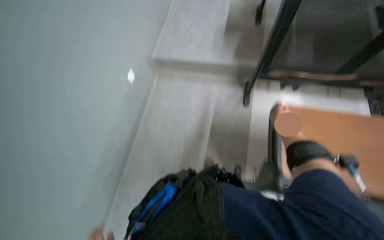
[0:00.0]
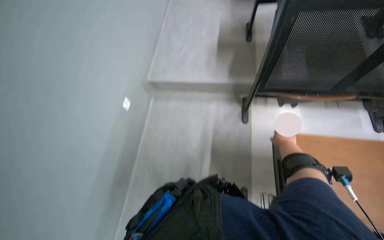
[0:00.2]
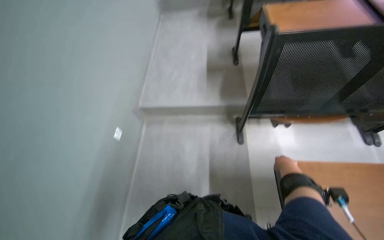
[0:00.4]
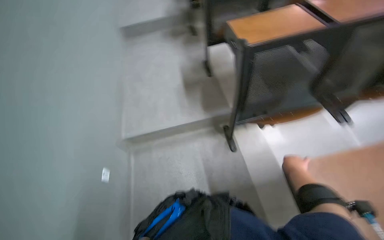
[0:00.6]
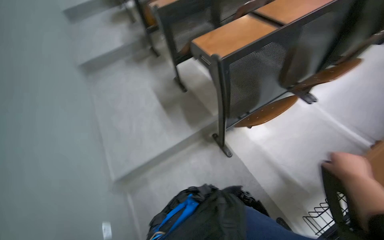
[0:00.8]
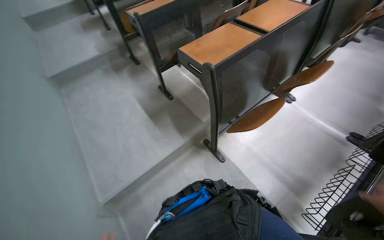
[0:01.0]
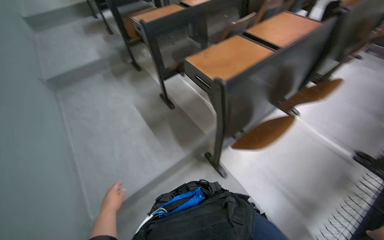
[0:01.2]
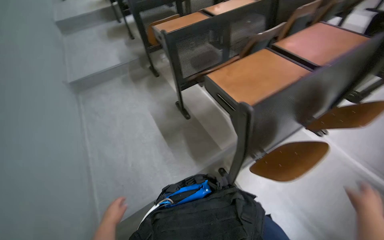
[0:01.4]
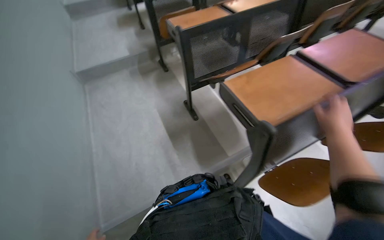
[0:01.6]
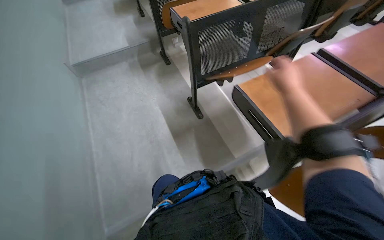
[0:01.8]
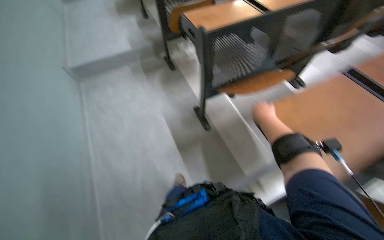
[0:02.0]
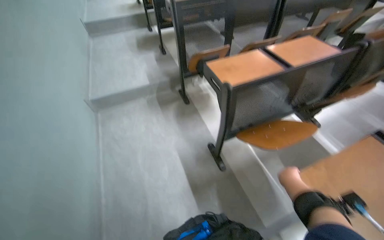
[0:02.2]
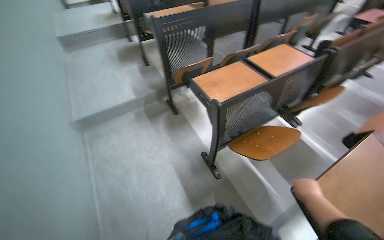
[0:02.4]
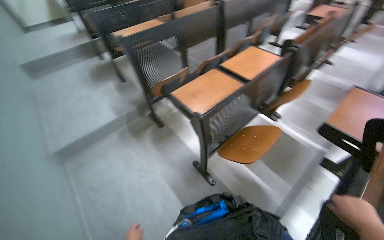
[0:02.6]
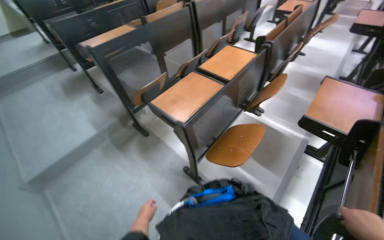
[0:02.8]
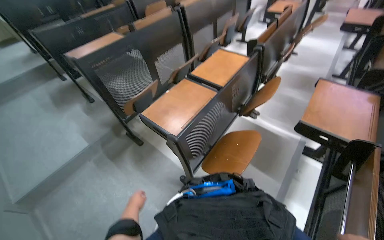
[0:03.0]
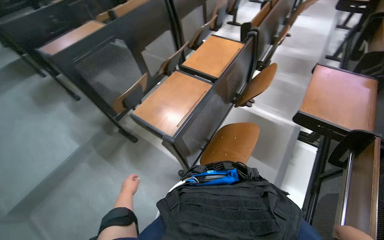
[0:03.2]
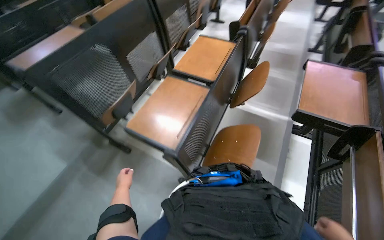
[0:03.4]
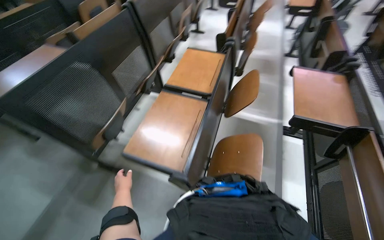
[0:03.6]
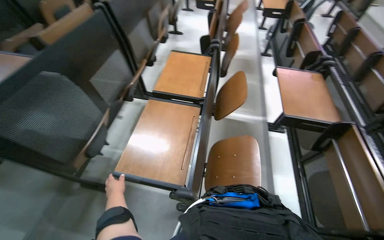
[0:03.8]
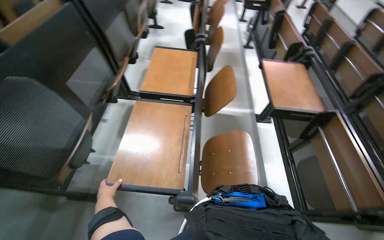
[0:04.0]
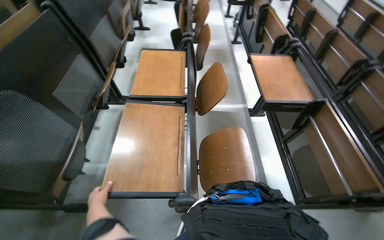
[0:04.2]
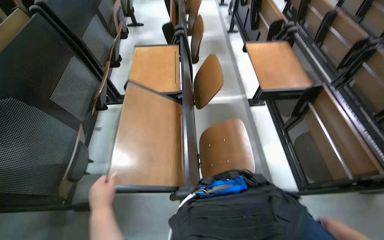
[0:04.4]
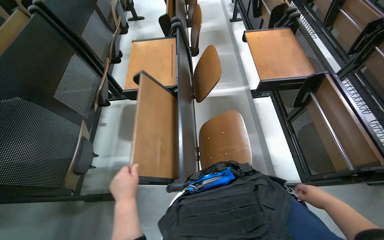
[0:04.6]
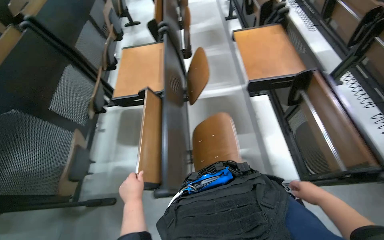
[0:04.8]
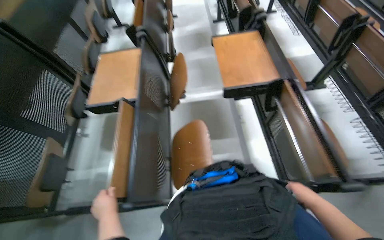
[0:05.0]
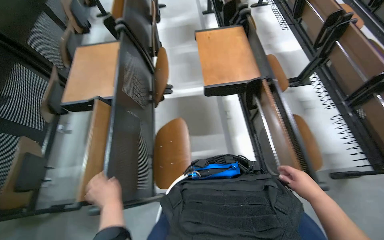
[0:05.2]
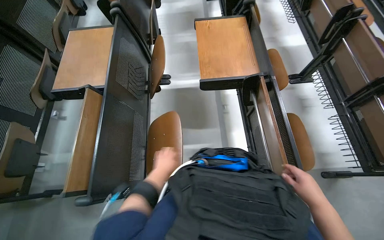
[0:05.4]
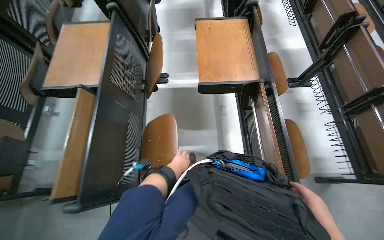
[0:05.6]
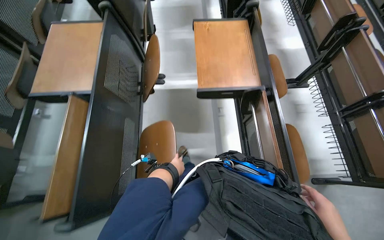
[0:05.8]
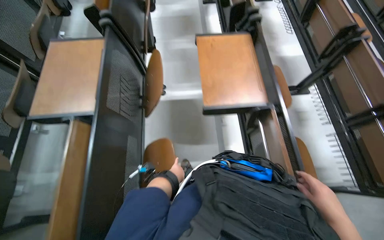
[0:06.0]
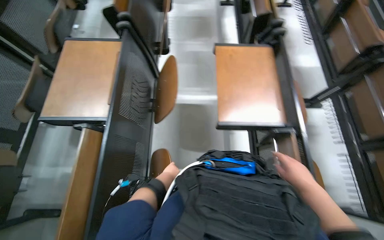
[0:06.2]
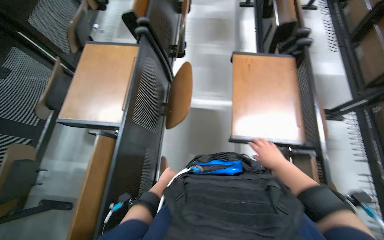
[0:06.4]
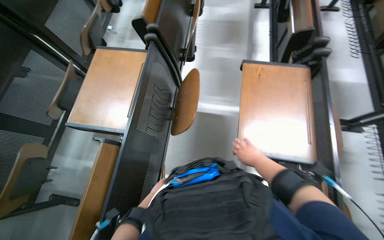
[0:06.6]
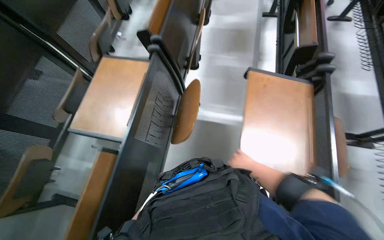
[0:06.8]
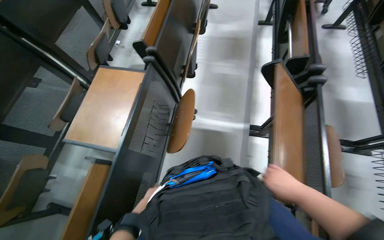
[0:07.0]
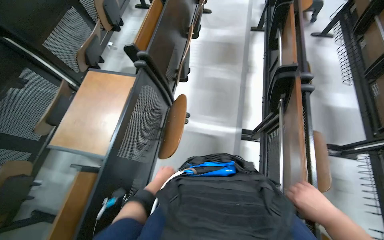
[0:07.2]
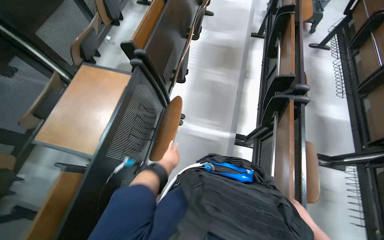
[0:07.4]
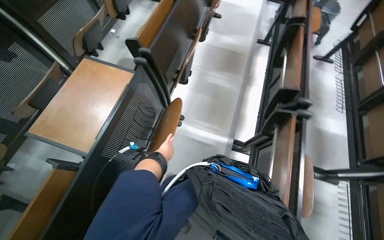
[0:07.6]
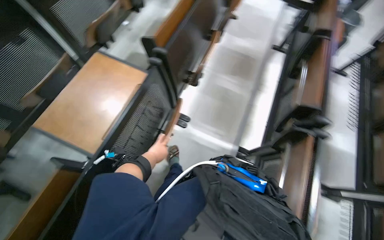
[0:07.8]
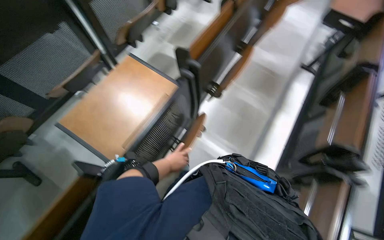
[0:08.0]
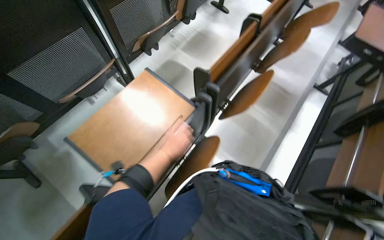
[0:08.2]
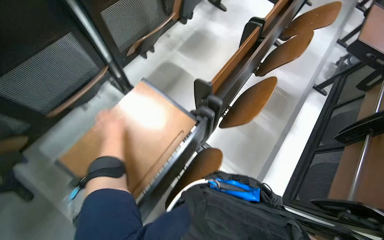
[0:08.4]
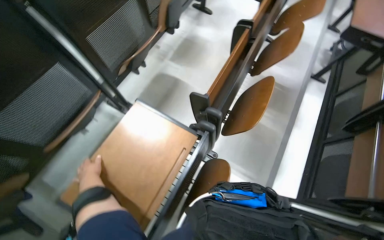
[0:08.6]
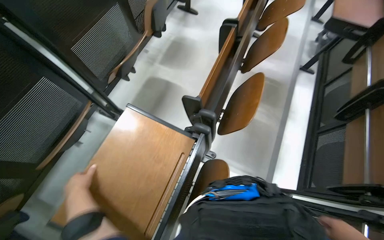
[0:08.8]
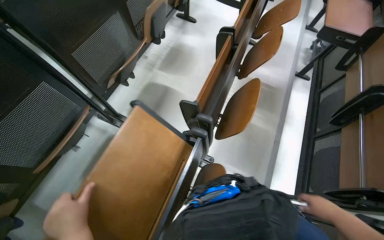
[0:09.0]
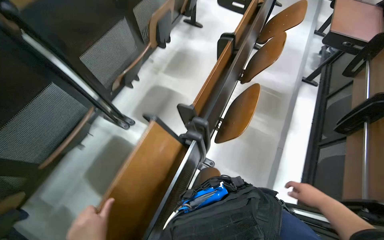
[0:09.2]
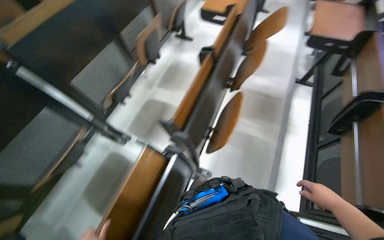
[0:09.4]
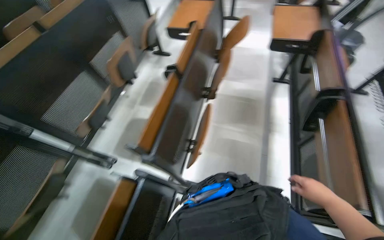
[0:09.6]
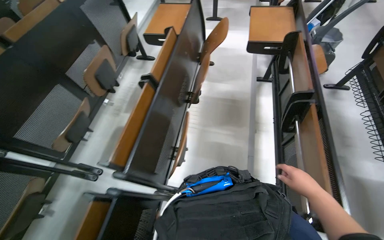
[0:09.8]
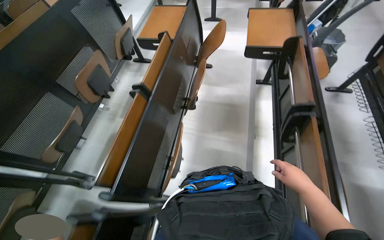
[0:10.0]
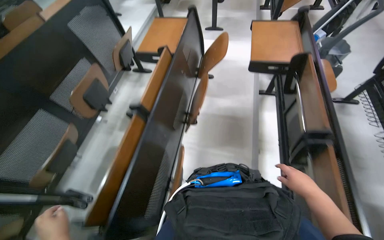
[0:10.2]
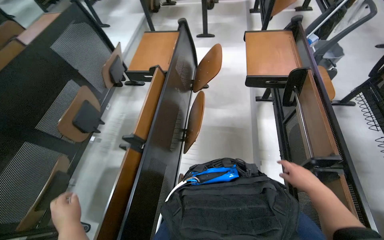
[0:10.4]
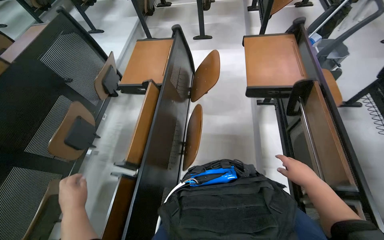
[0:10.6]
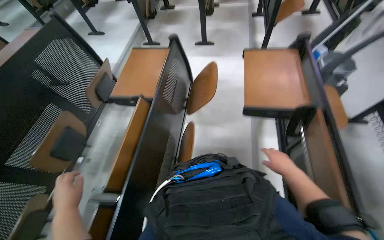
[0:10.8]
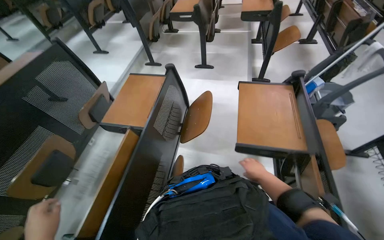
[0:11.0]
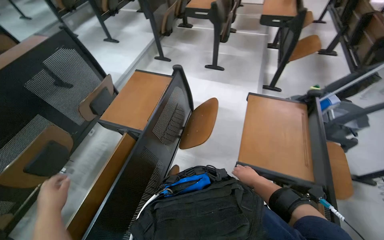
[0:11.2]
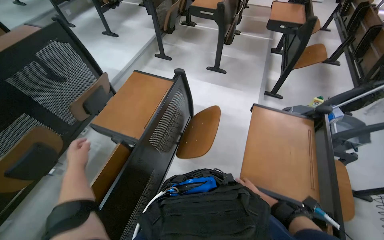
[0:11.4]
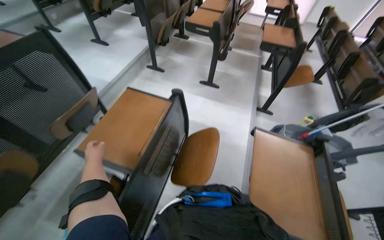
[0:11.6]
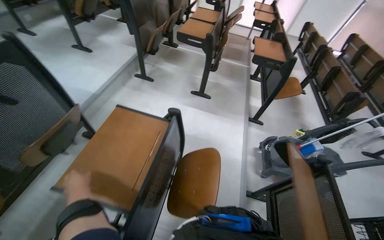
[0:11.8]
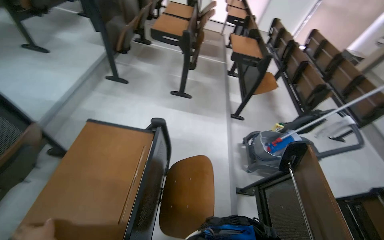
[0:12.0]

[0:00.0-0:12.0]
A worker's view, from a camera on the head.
Job: organizing items.
The whole recording: Folding down classroom desks. The worker walks through the classroom and folds down the desks.
0:00.0 to 0:01.6: The camera is carried roughly 50 cm. The wearer's head swings some 25 degrees to the right. The view tips upward by approximately 20 degrees.
0:01.6 to 0:03.0: The wearer moves about 70 cm. The head turns to the right by some 25 degrees.
0:03.0 to 0:04.4: The head travels approximately 40 cm. The head turns to the right by about 40 degrees.
0:04.4 to 0:06.0: The camera is carried some 50 cm.
0:06.0 to 0:07.6: The left hand moves up the picture, about 40 cm.
0:07.6 to 0:09.0: The camera is carried approximately 50 cm.
0:09.0 to 0:10.4: The wearer moves about 70 cm.
0:10.4 to 0:12.0: The camera is carried roughly 90 cm. The camera sweeps to the right, by about 15 degrees.

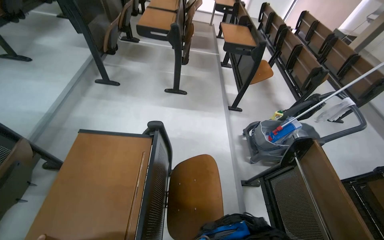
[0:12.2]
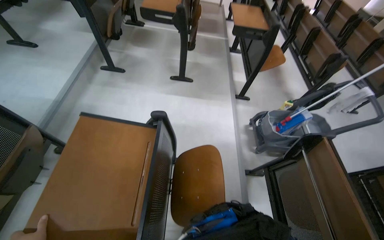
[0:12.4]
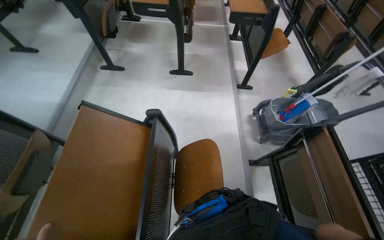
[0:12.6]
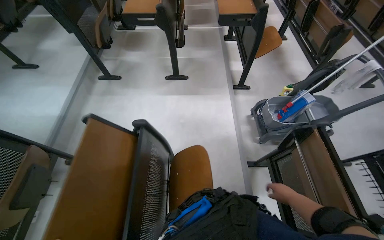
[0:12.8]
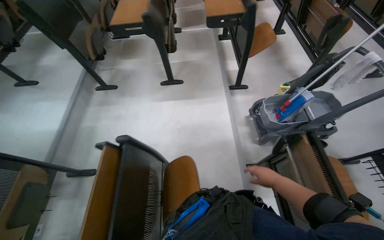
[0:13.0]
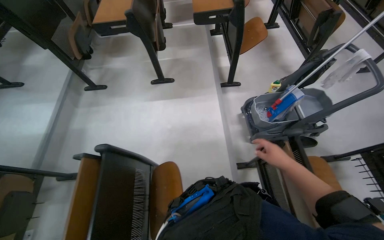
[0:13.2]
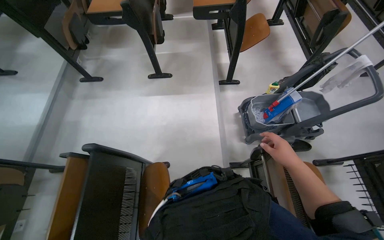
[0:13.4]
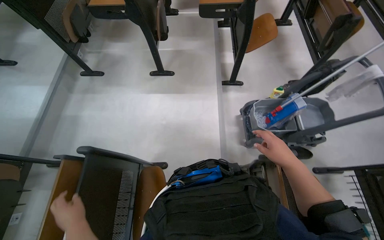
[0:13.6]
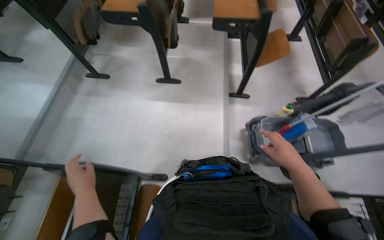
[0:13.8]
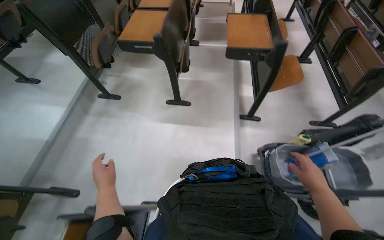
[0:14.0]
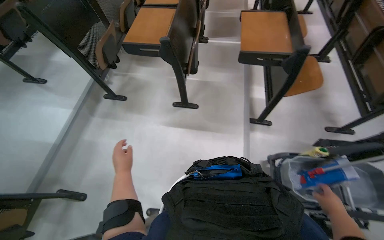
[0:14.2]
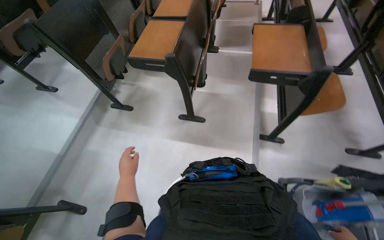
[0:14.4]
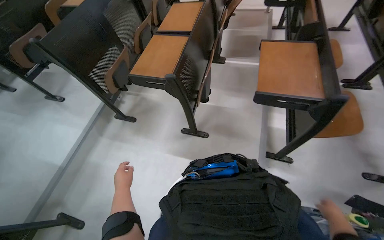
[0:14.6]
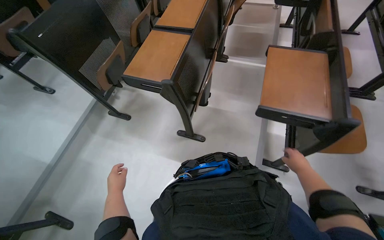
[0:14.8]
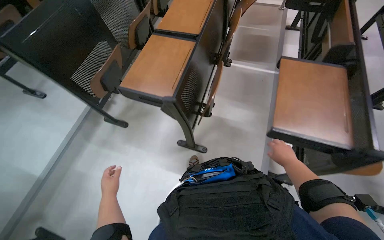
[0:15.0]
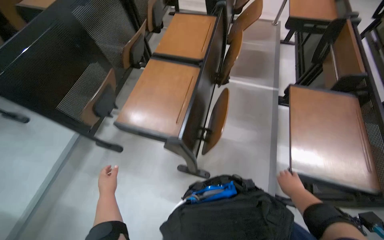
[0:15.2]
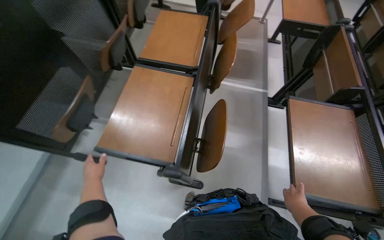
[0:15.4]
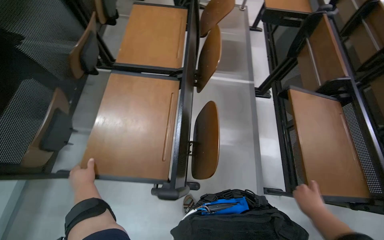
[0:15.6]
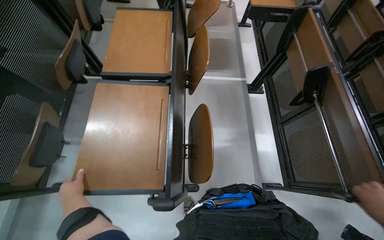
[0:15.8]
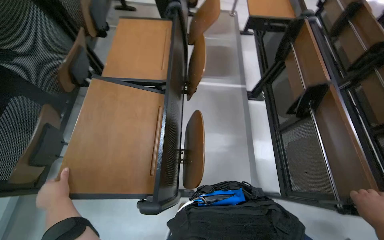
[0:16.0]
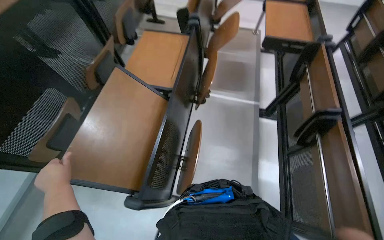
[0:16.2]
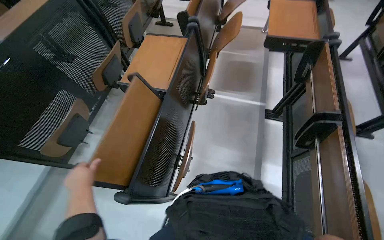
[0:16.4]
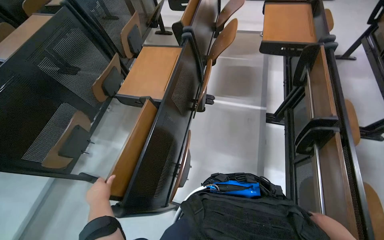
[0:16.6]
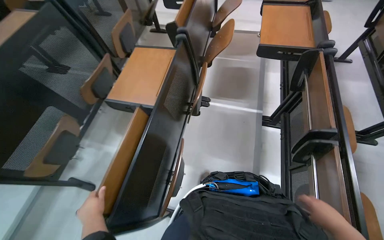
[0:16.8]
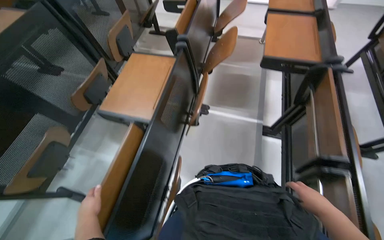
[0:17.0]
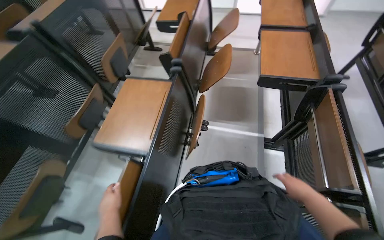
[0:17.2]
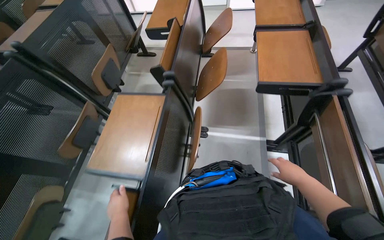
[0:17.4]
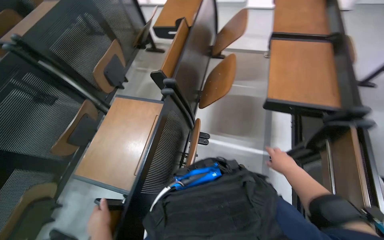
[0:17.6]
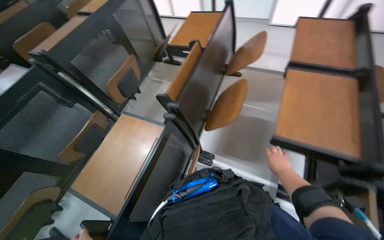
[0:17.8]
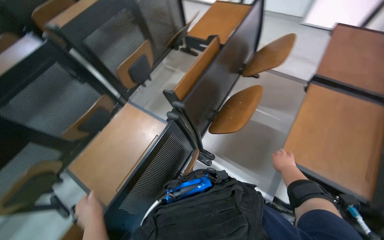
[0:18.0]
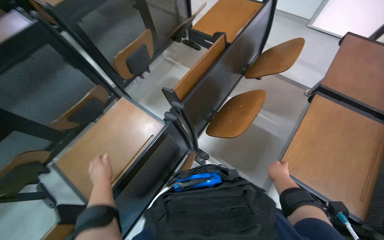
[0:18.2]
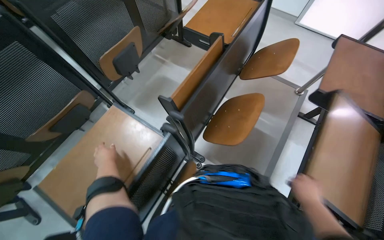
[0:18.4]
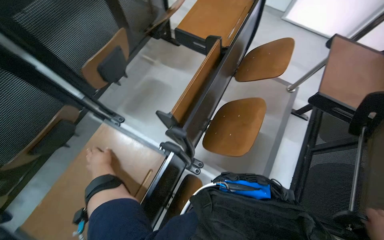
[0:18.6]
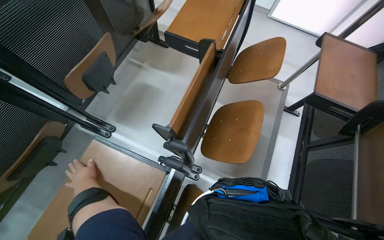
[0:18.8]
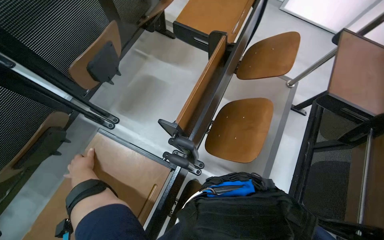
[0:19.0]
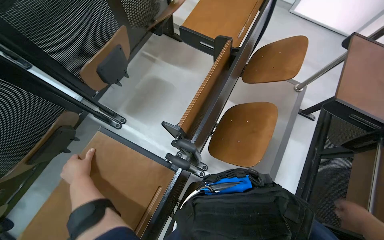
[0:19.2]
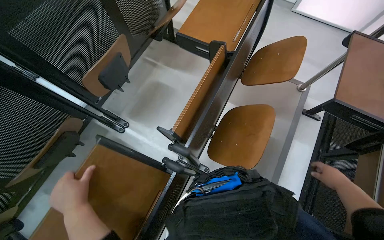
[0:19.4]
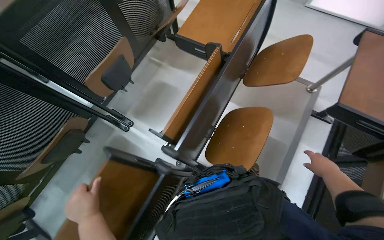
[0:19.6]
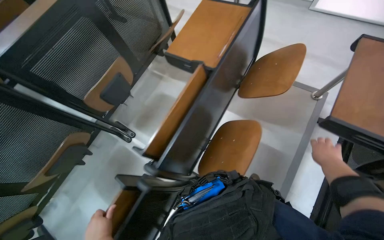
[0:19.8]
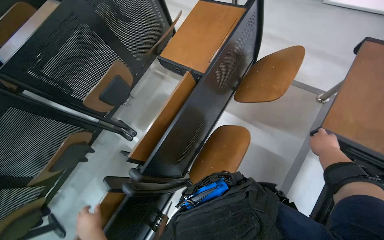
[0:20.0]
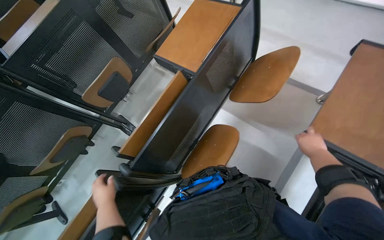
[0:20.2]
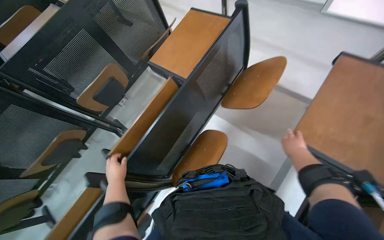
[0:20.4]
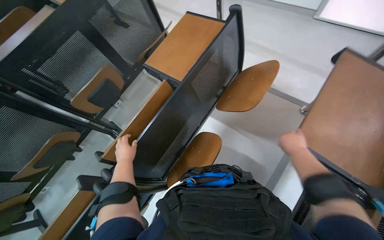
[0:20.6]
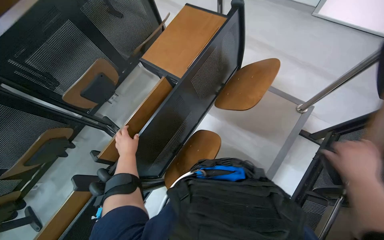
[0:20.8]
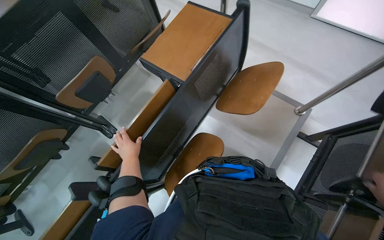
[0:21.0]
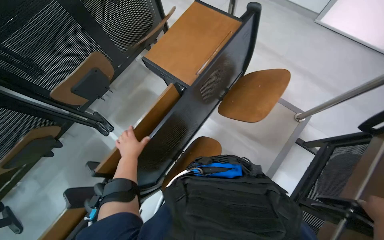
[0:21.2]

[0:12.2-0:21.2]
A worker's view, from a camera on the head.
Job: organizing items.
The whole recording: Folding down classroom desks. The worker walks through the classroom and folds down the desks.
0:12.2 to 0:13.8: The wearer moves some 50 cm. The wearer looks roughly 10 degrees further downward.
0:13.8 to 0:15.2: The head travels about 1 m.
0:16.6 to 0:18.2: The camera travels some 80 cm.
0:19.8 to 0:21.2: The left hand moves up the picture and to the right, approximately 40 cm.
